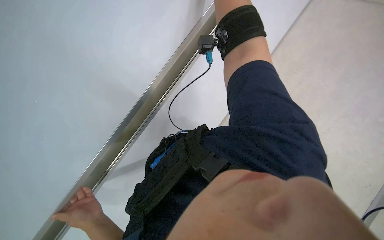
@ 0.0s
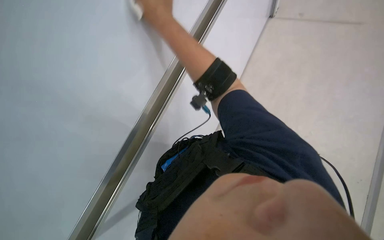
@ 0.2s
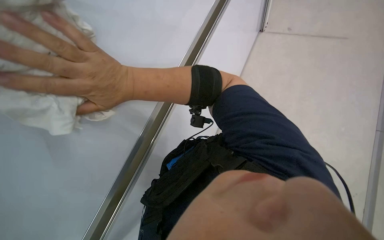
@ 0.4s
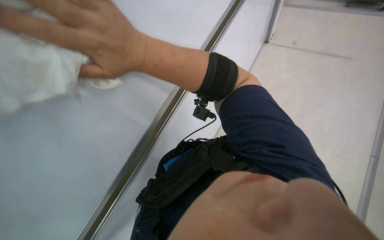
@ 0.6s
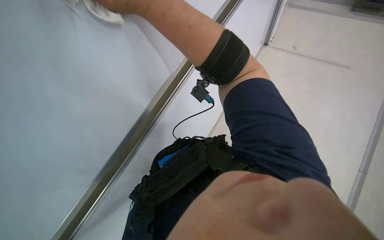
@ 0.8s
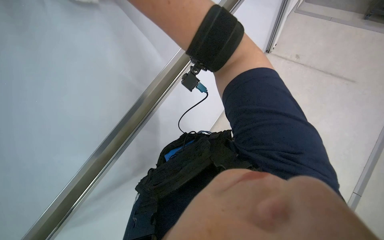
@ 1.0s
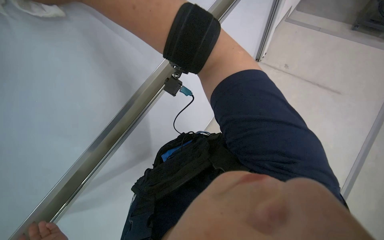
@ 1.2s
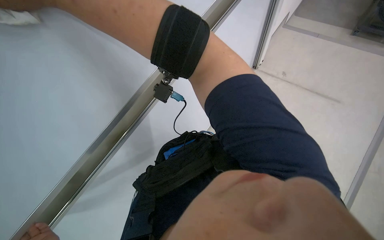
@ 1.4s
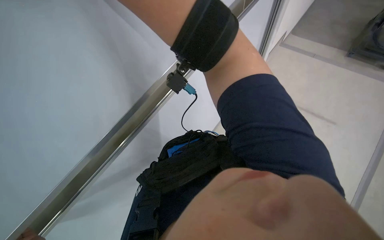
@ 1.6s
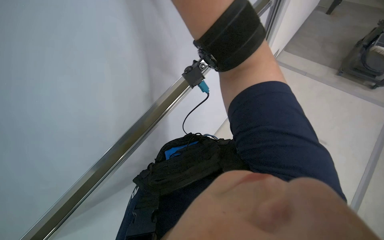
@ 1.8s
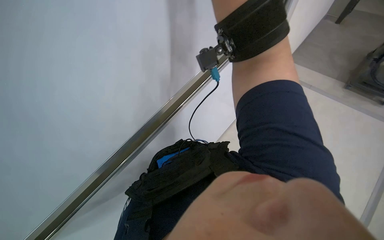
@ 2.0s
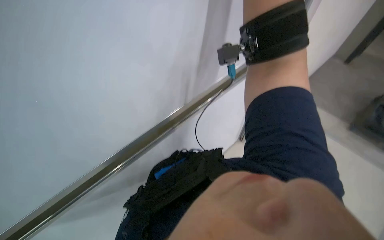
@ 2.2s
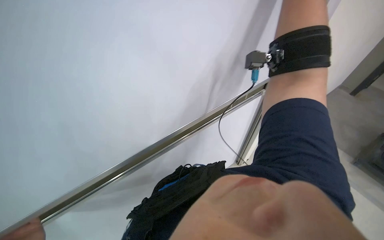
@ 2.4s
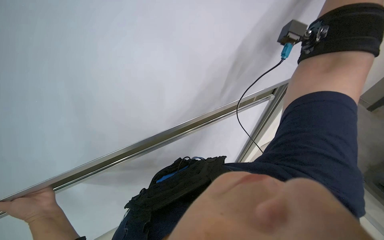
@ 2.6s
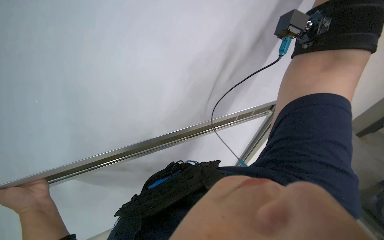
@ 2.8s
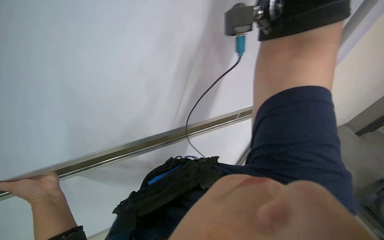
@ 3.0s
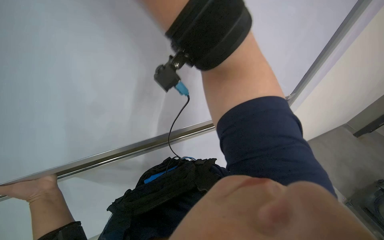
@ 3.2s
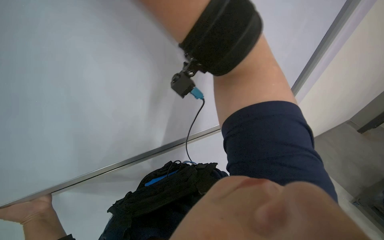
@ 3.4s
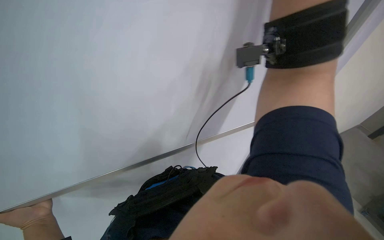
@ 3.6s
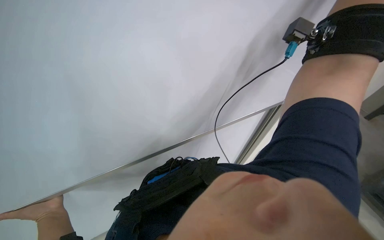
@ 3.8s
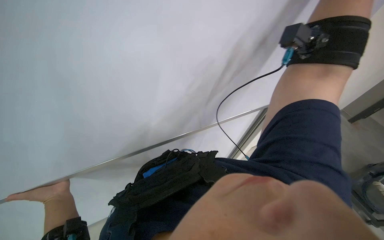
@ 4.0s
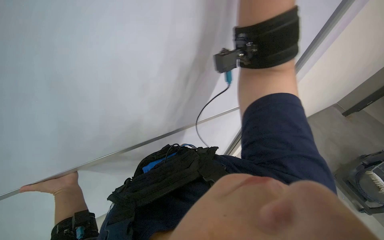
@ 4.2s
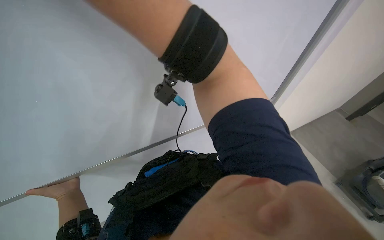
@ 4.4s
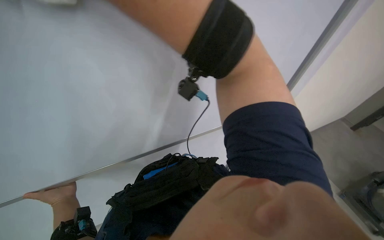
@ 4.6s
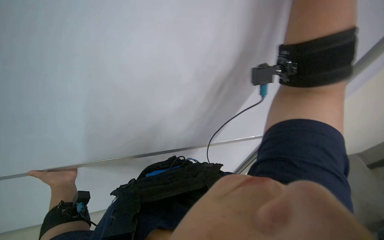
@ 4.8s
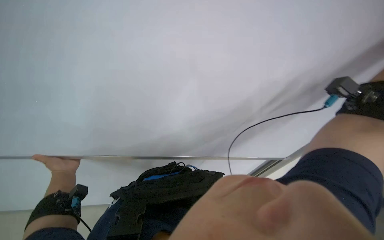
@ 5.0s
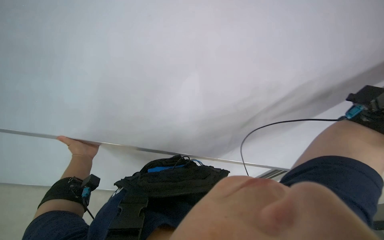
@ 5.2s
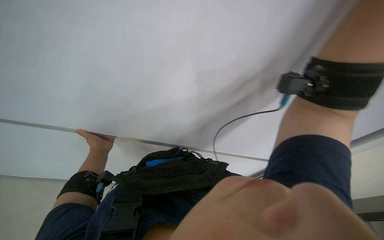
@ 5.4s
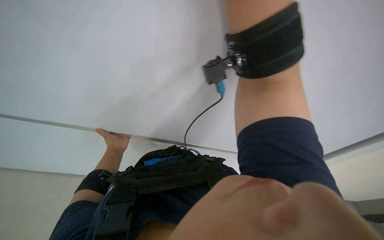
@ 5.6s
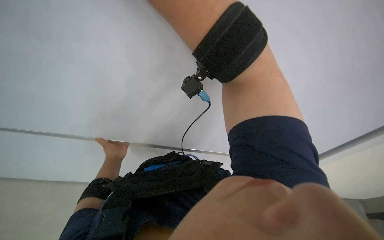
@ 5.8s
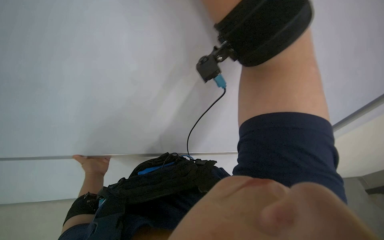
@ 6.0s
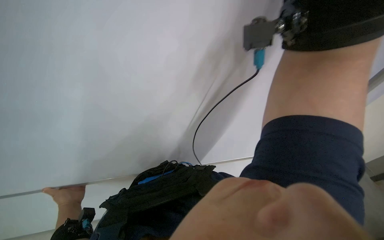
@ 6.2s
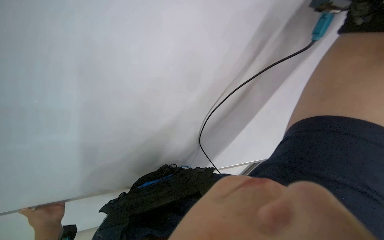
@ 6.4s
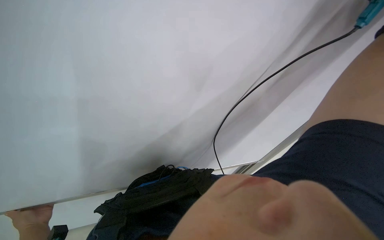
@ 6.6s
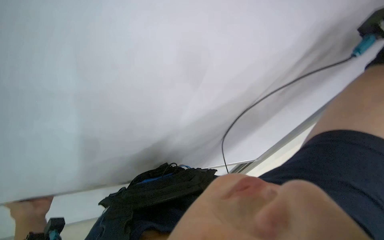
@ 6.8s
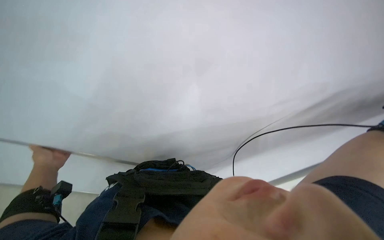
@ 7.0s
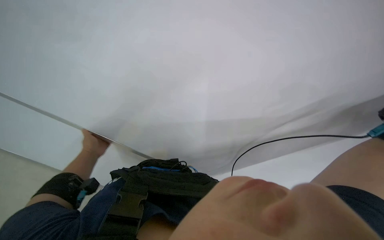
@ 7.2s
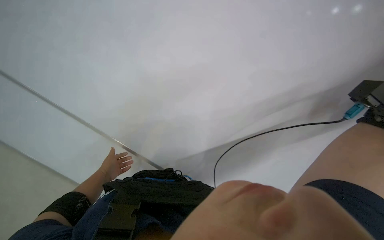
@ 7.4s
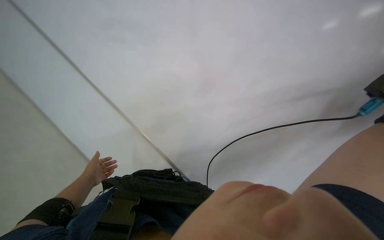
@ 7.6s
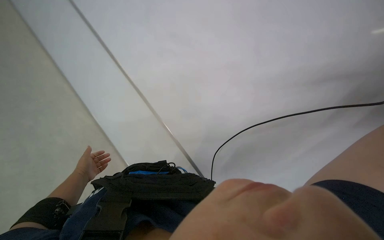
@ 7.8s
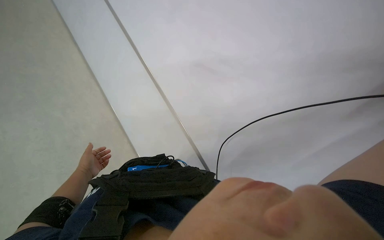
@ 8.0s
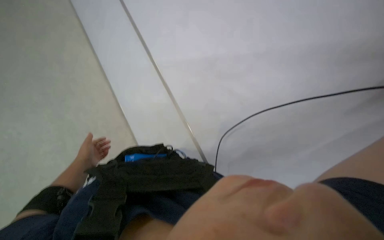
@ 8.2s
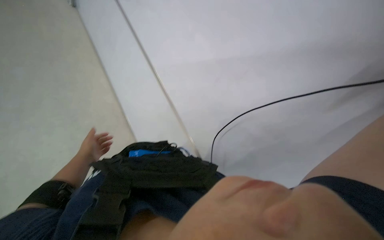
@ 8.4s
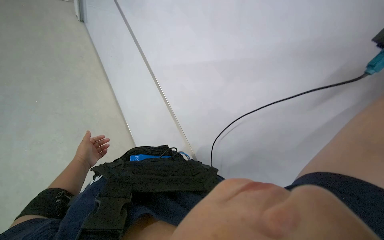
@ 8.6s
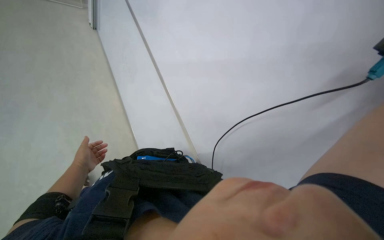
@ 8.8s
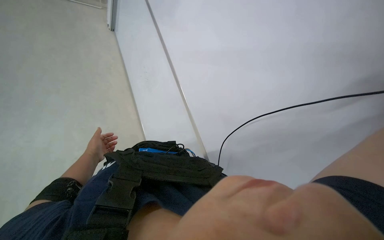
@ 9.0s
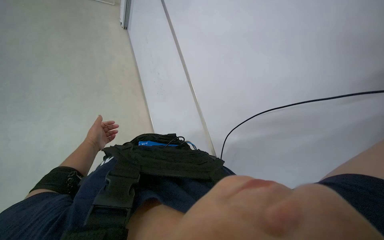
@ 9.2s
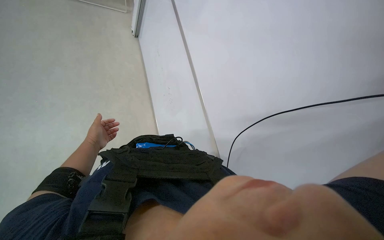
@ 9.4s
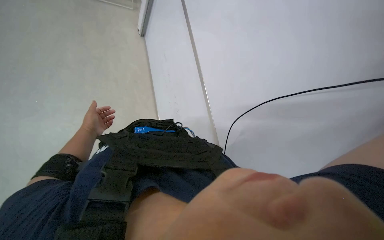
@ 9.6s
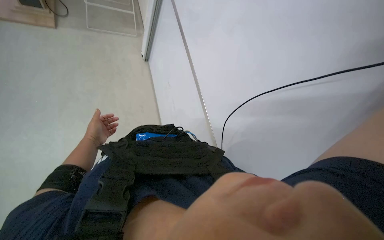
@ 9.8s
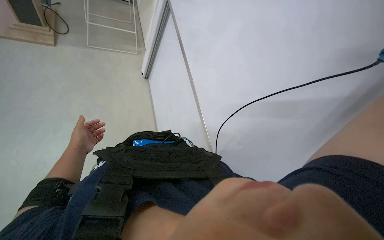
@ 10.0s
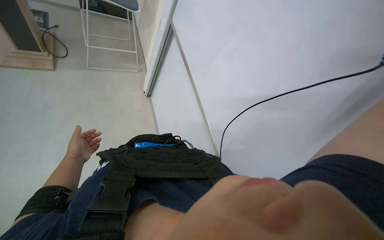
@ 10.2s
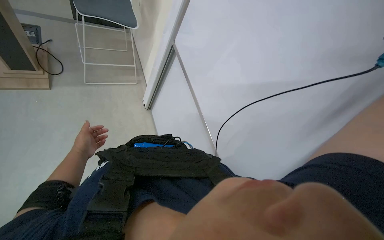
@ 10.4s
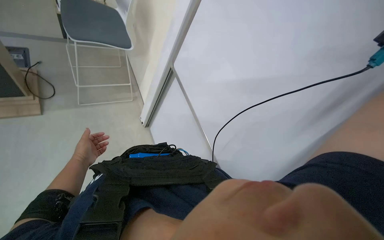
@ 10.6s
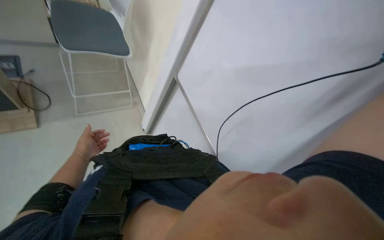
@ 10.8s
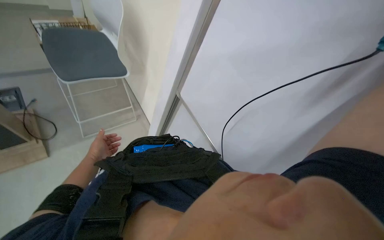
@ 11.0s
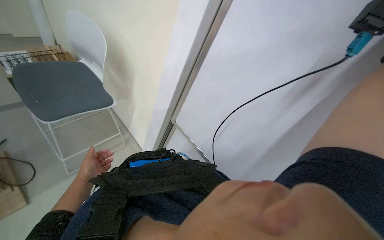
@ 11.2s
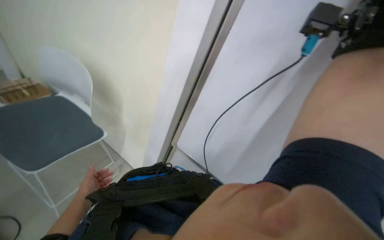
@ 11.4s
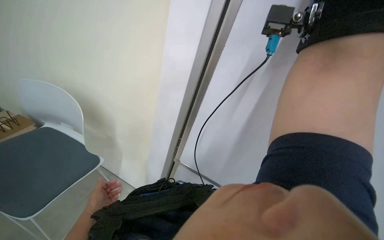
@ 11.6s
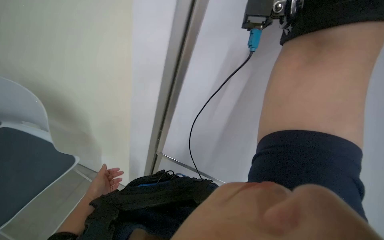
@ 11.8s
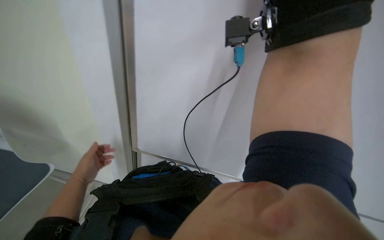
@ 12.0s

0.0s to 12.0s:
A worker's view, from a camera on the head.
Job: wiping surfaces.
The whole recording: Wiping whiteboard surface. The worker wipes the whiteboard surface with a white cloth.
4.4s to 6.0s: The view swings roughly 15 degrees to the left.
6.0s to 7.6s: The camera is aimed roughly 25 degrees further to the left.
10.4s to 12.0s: The wearer looks roughly 20 degrees further upward.

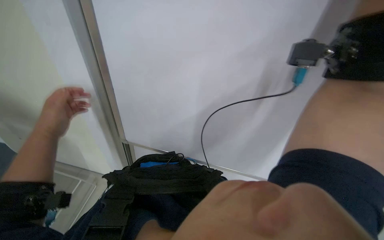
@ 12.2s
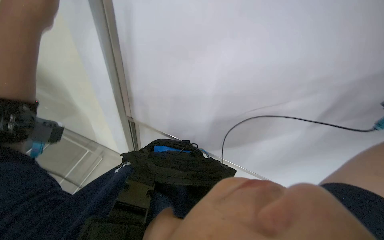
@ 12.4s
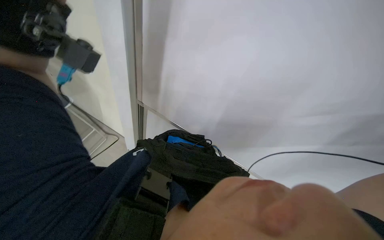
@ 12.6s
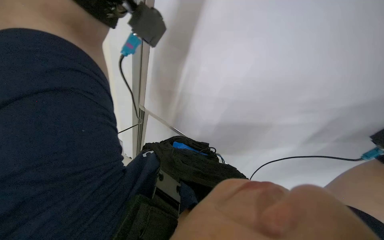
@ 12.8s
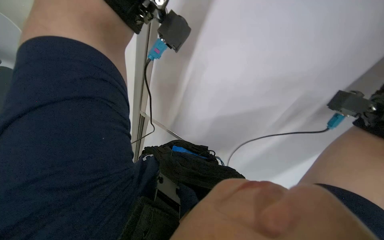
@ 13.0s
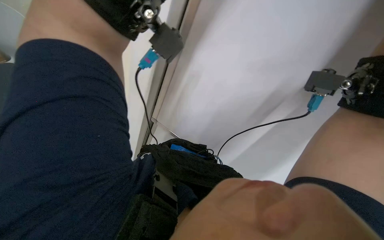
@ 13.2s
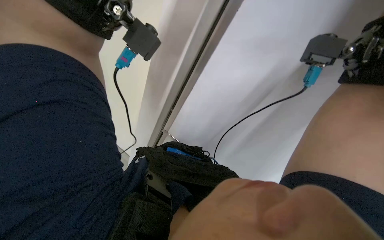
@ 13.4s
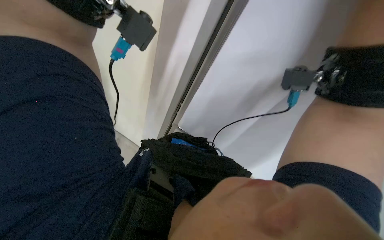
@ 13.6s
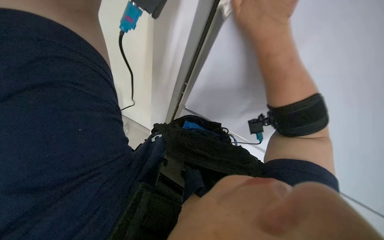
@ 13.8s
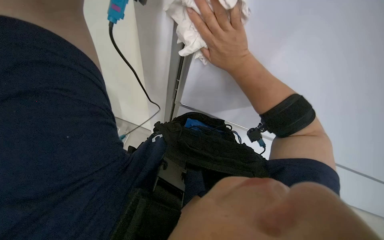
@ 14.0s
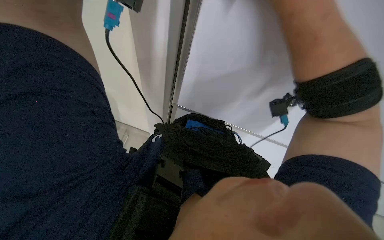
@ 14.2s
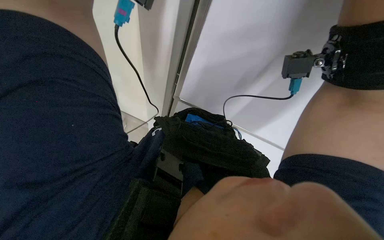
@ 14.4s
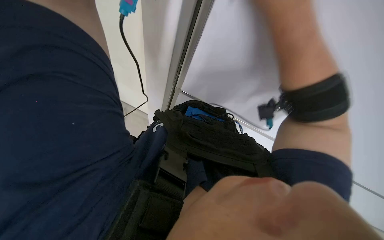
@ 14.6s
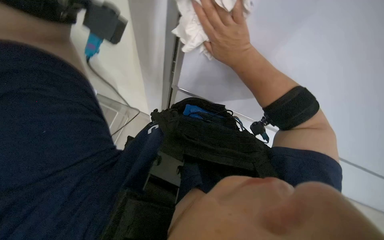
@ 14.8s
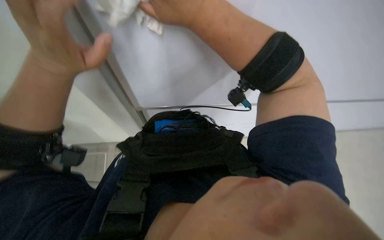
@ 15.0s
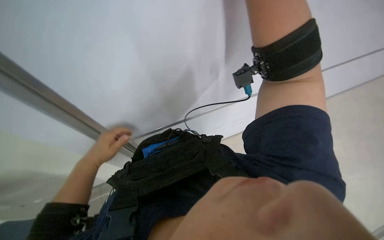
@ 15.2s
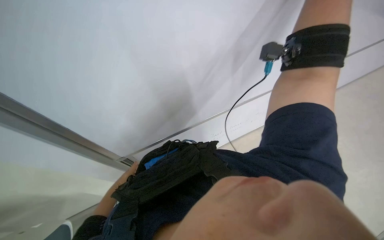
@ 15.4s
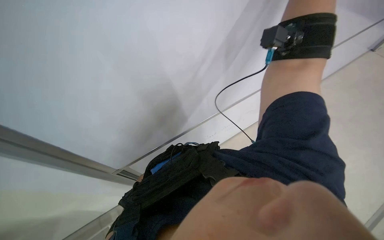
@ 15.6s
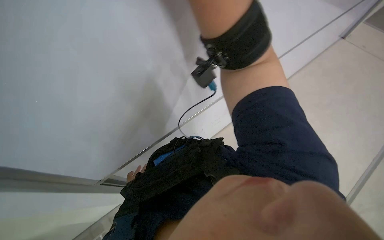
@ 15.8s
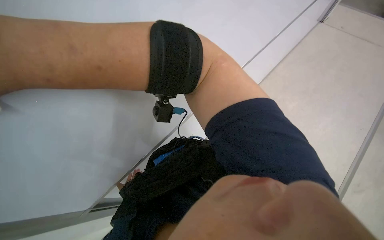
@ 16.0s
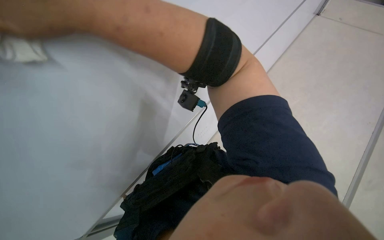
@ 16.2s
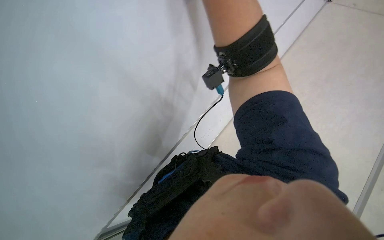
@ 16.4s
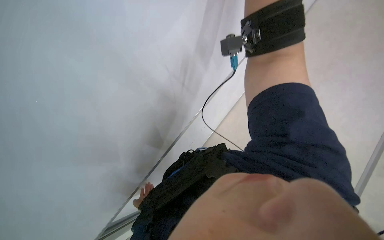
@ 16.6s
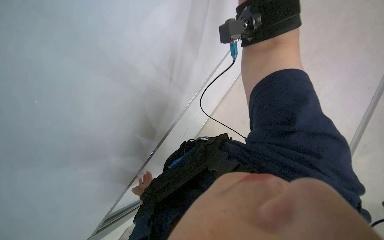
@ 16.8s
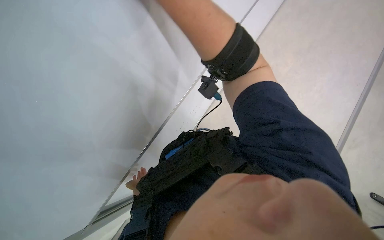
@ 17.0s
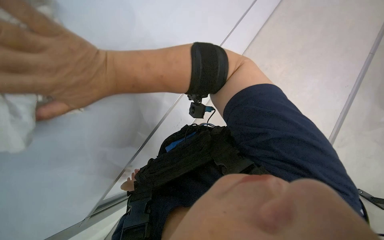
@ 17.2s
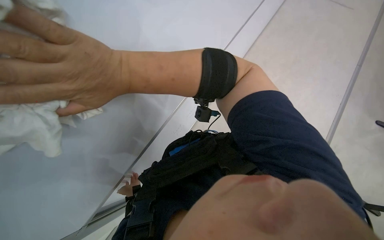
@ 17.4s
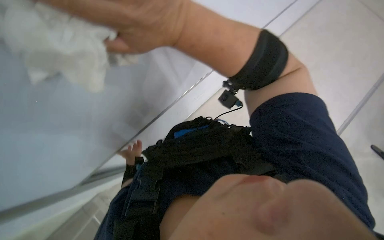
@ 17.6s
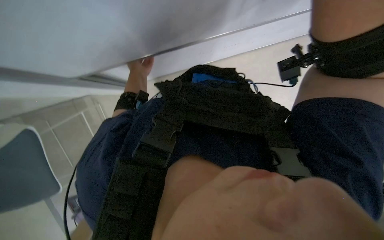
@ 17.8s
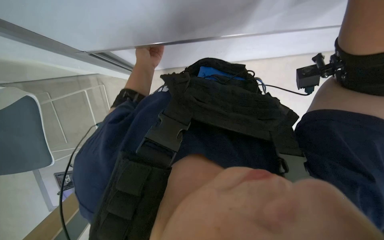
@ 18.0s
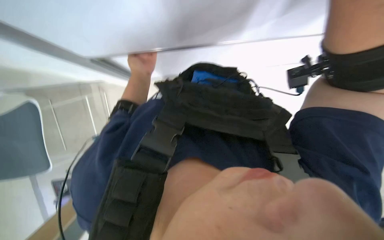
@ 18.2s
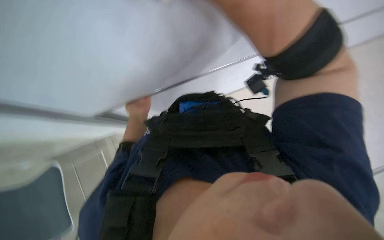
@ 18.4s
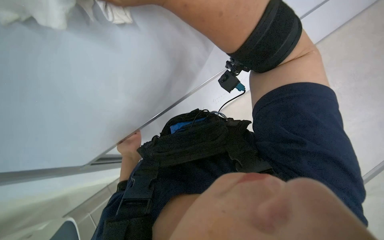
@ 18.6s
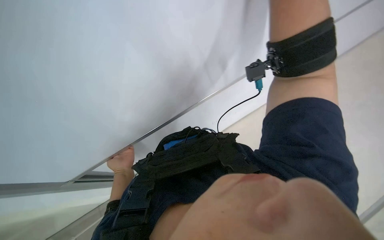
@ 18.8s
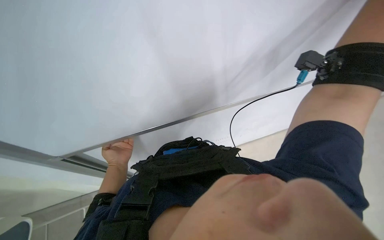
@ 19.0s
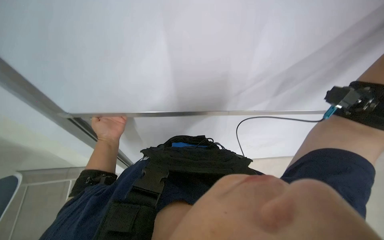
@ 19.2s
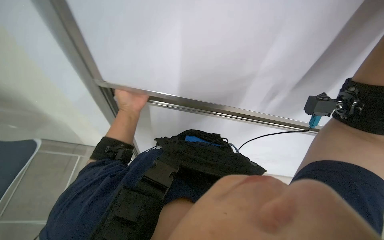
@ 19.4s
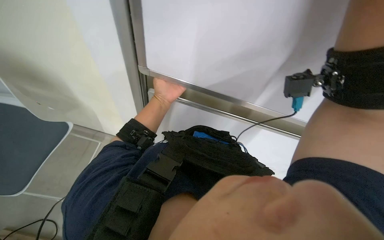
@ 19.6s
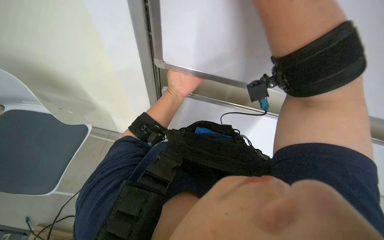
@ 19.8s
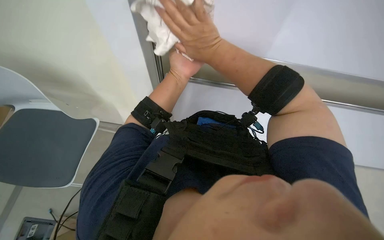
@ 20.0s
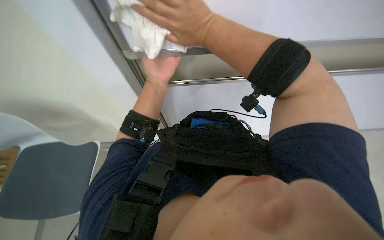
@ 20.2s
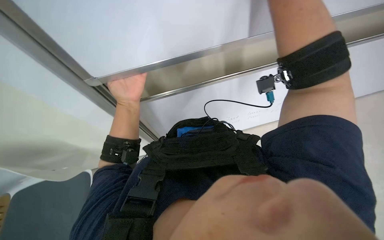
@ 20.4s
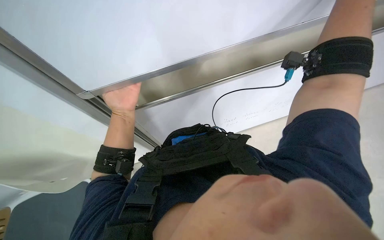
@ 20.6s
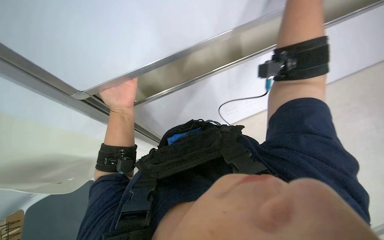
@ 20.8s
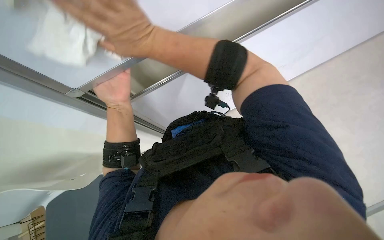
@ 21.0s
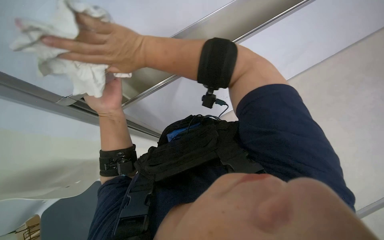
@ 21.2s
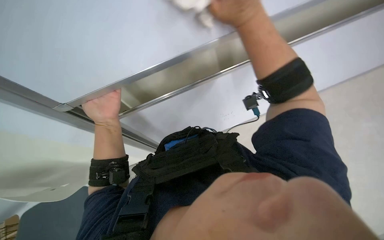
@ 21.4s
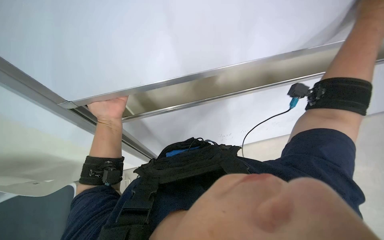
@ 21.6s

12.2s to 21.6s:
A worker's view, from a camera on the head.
Job: wiping surfaces.
The whole recording: Wiping whiteboard surface. The worker wipes the whiteboard surface with a white cloth.
12.2s to 13.8s: The wearer looks roughly 30 degrees further to the left.
17.0s to 18.4s: The left hand travels up the picture and nearer to the camera by approximately 50 cm.
18.4s to 20.0s: The wearer looks roughly 15 degrees further upward. The left hand travels up the picture and to the right by some 25 cm.
20.0s to 21.6s: The view tips upward by approximately 10 degrees.
